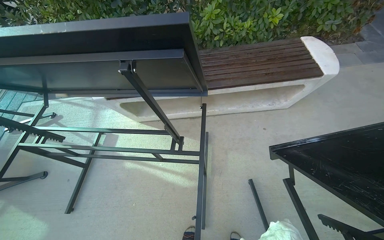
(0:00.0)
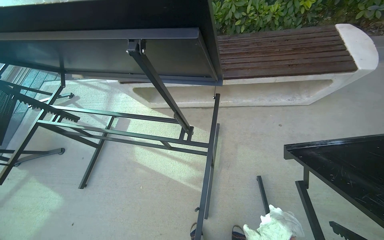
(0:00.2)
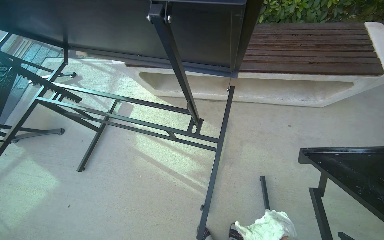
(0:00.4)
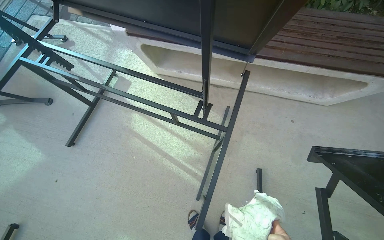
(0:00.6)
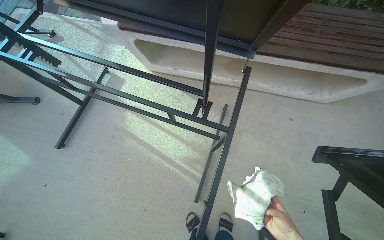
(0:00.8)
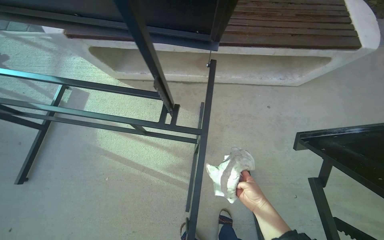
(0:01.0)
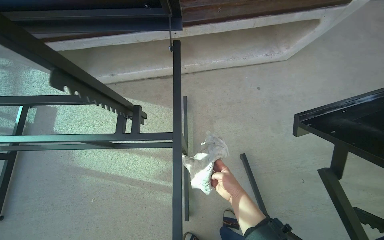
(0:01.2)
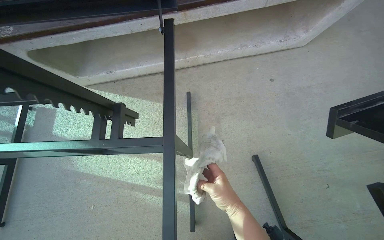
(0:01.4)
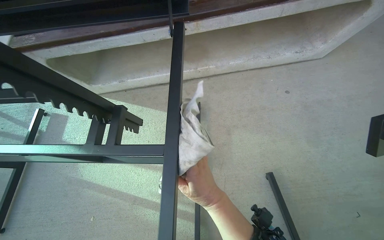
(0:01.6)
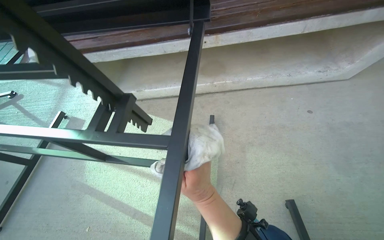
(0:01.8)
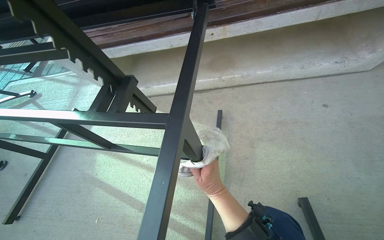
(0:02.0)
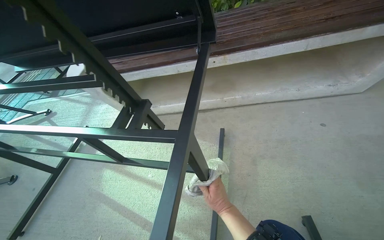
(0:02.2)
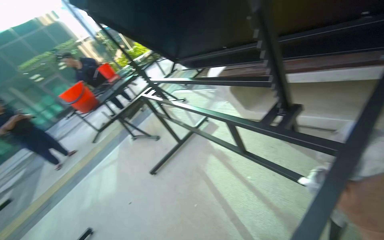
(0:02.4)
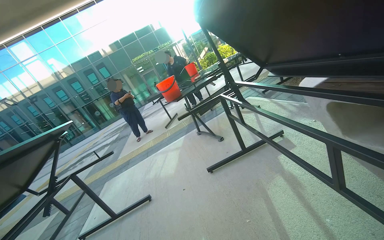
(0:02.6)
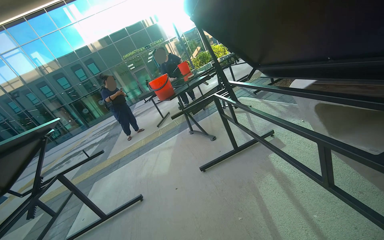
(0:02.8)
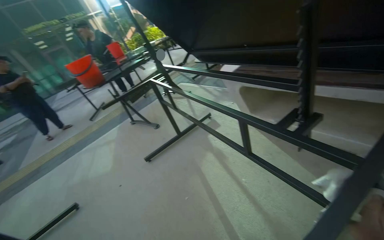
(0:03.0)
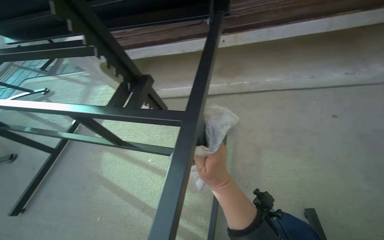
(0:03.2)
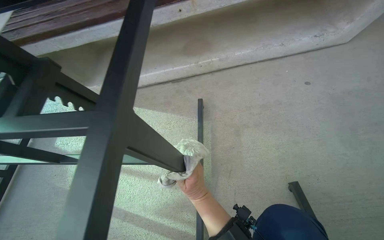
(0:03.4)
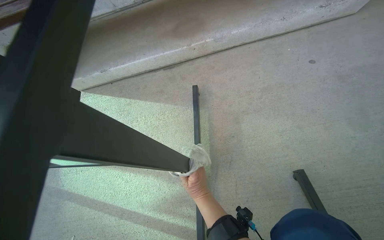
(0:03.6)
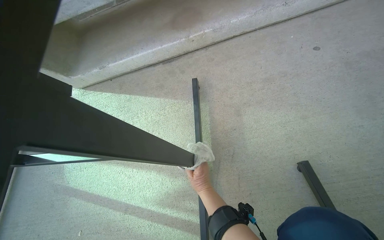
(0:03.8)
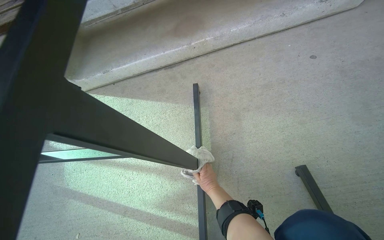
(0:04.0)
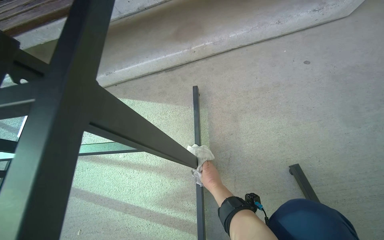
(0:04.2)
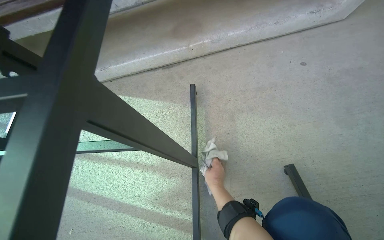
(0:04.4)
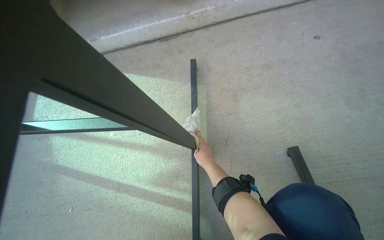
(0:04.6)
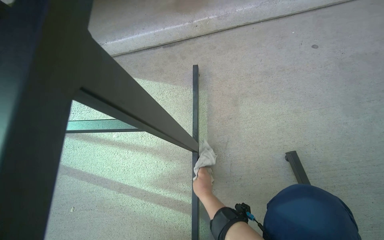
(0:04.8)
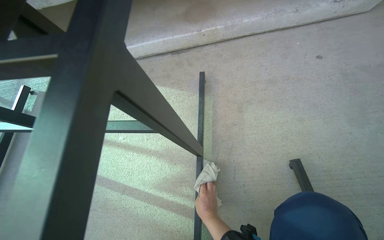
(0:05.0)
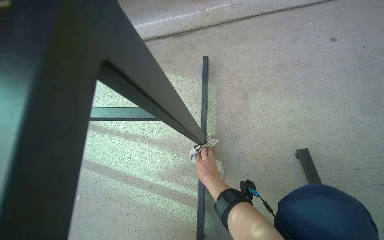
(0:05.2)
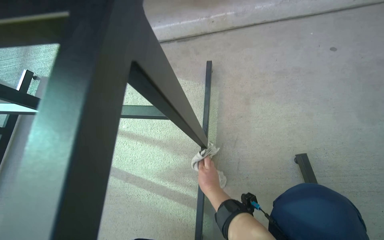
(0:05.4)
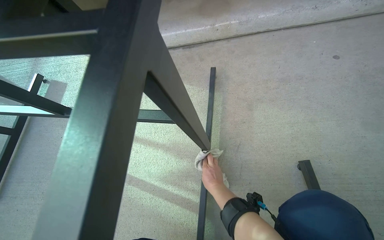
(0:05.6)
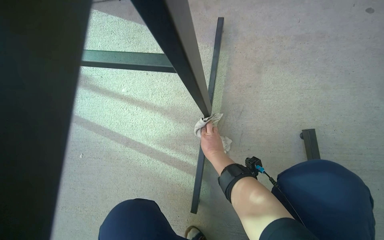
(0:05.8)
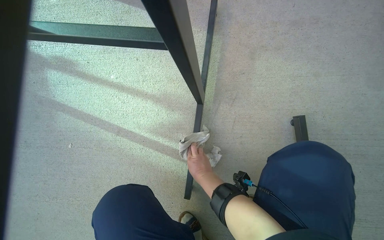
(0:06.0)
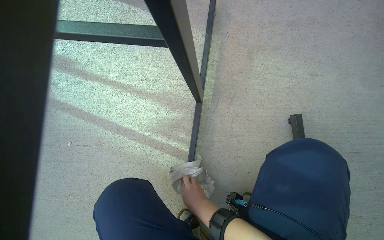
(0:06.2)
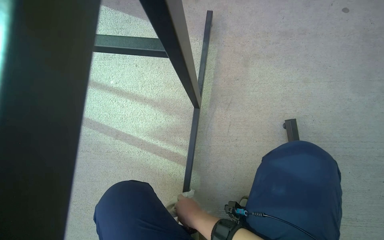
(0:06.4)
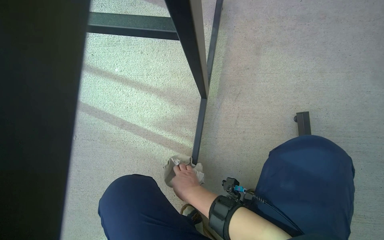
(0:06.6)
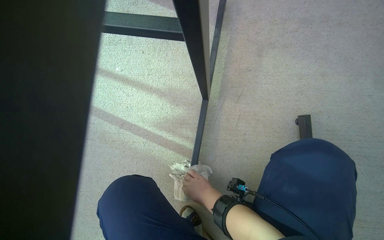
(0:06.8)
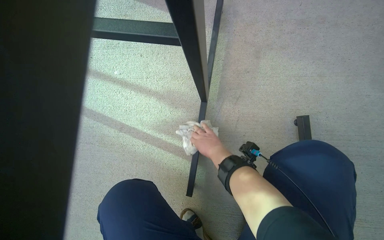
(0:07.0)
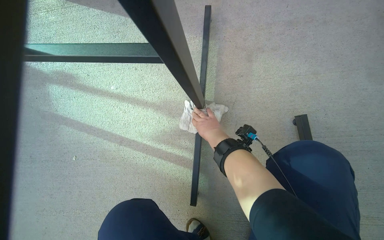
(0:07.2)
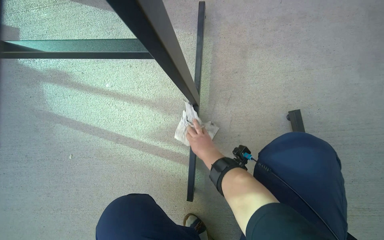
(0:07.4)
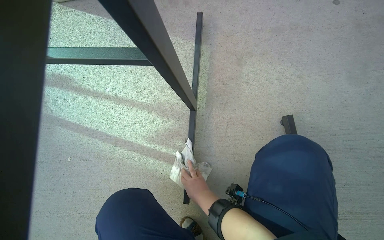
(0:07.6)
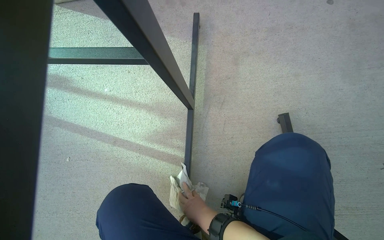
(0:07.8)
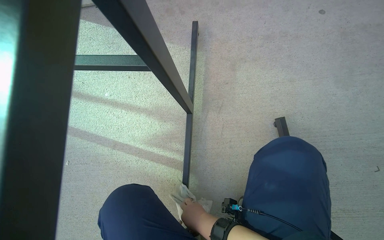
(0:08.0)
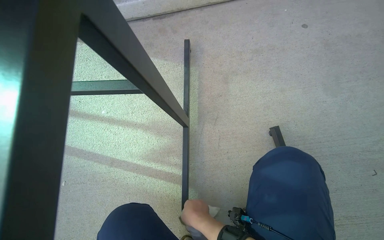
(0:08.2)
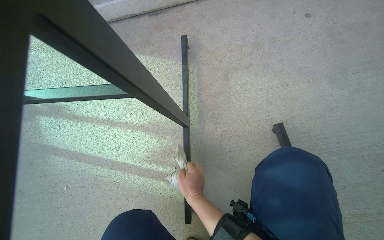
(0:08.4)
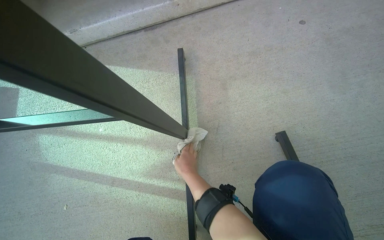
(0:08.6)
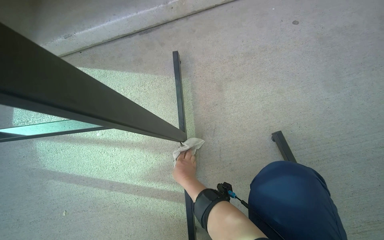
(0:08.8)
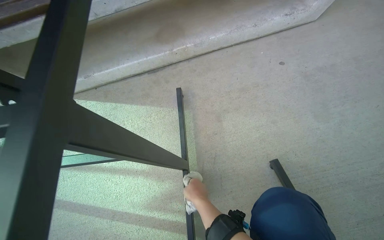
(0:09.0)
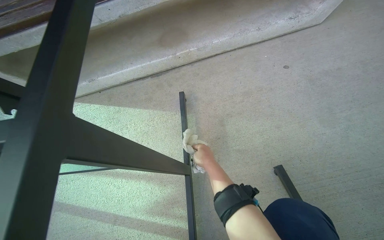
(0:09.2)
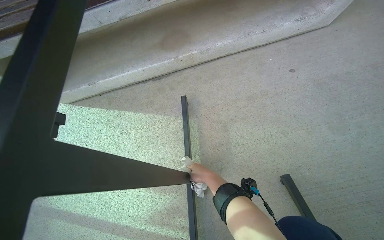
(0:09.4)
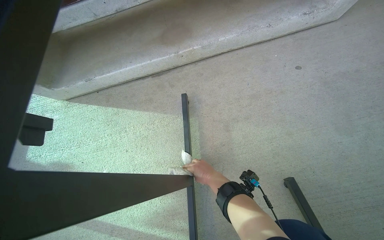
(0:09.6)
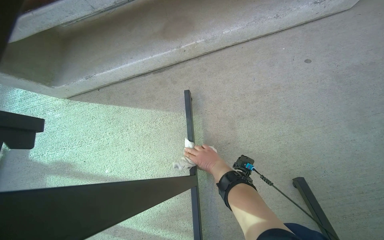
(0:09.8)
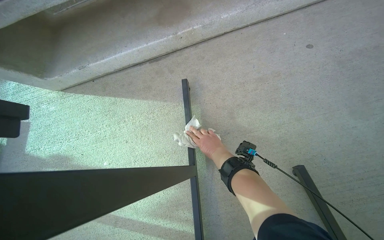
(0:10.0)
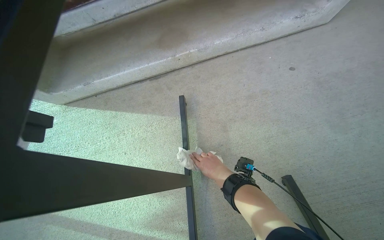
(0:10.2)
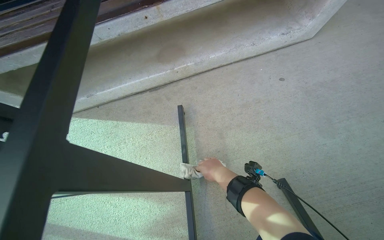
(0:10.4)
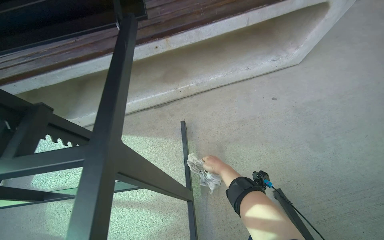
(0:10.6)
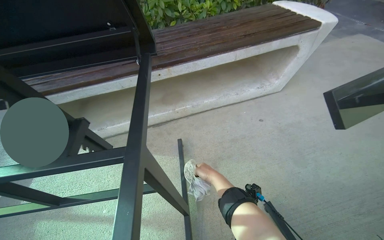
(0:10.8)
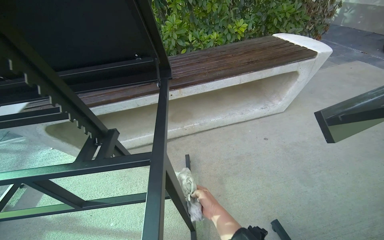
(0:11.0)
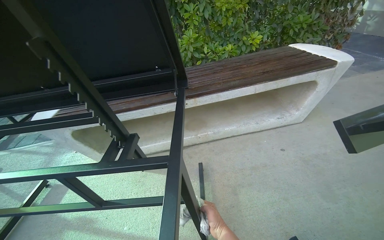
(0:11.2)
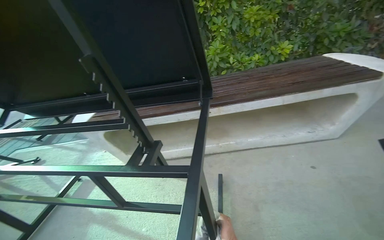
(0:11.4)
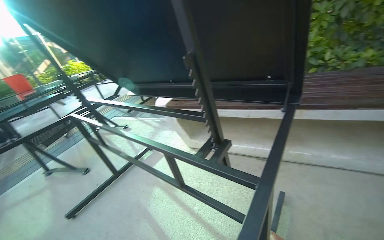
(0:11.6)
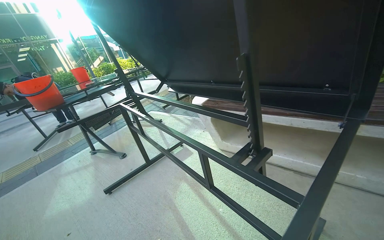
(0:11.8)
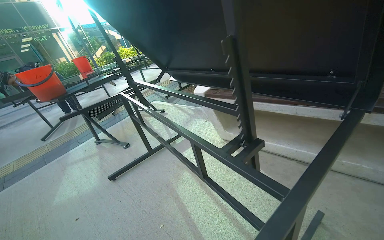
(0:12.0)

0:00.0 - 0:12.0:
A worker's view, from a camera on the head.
Job: wiping surfaces.
The whole recording: Wiping outdoor table frame. The worker wipes the frames of several outdoor tables with a cloth.
0:00.0 - 0:01.6: The head travels approximately 50 cm. The wearer looks about 15 degrees further downward.
0:01.6 - 0:03.0: The wearer's head swings some 55 degrees to the left. The camera pitches upward, by approximately 15 degrees.
0:03.0 - 0:04.4: The wearer's head swings roughly 45 degrees to the right. The wearer looks approximately 10 degrees further downward.
0:04.4 - 0:06.0: The view tips downward by some 25 degrees. The right hand moves up and down the picture over some 20 cm, changing direction 2 times.
0:06.0 - 0:07.6: The right hand moves up and down the picture over roughly 25 cm, changing direction 2 times.
0:09.0 - 0:10.4: The right hand heads up the picture and to the right, covering some 15 cm.
0:10.4 - 0:12.0: The head rotates roughly 55 degrees to the left. The view tips upward by roughly 20 degrees.

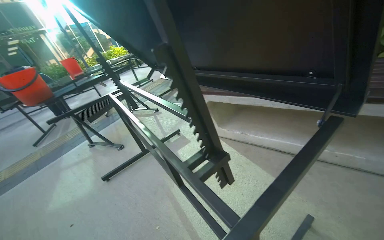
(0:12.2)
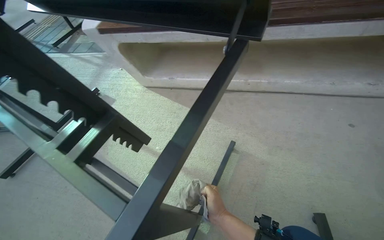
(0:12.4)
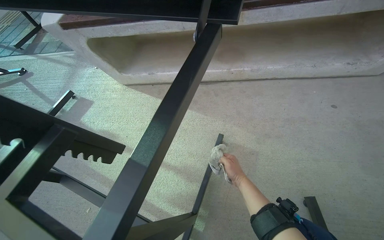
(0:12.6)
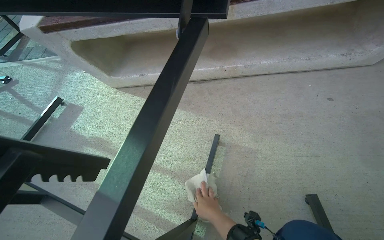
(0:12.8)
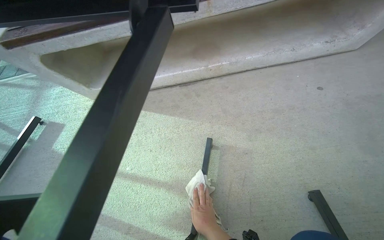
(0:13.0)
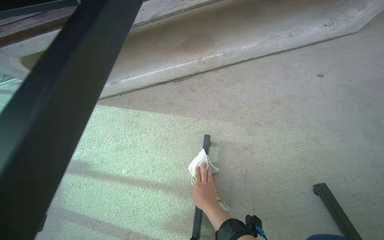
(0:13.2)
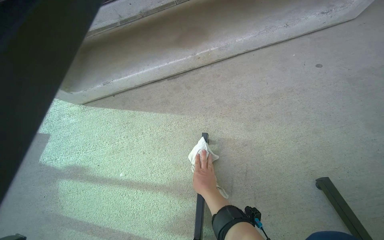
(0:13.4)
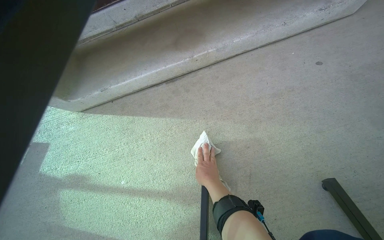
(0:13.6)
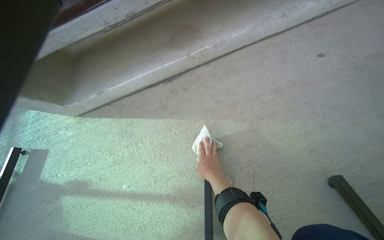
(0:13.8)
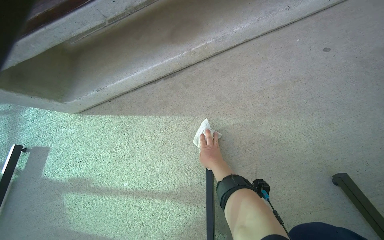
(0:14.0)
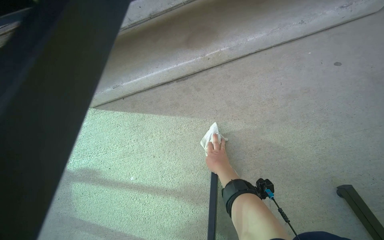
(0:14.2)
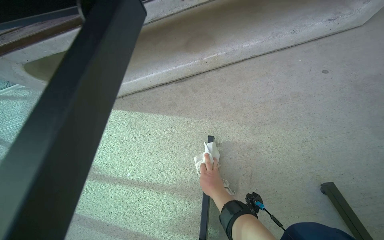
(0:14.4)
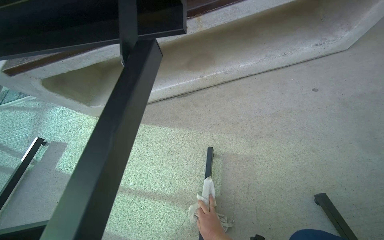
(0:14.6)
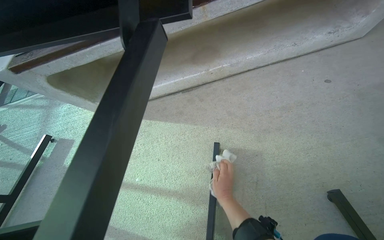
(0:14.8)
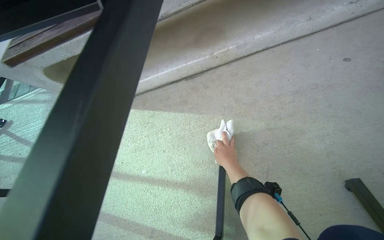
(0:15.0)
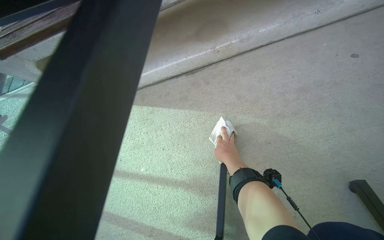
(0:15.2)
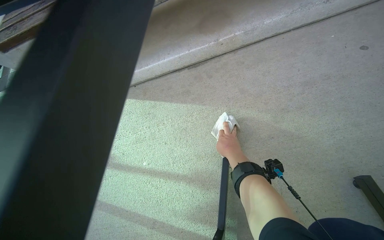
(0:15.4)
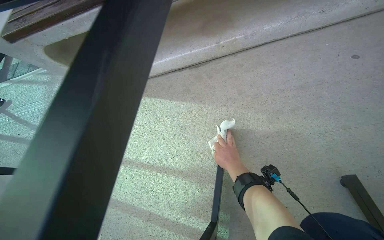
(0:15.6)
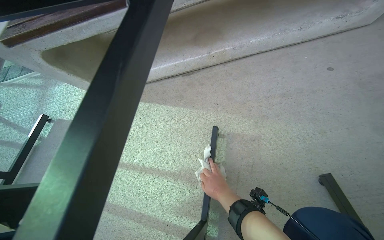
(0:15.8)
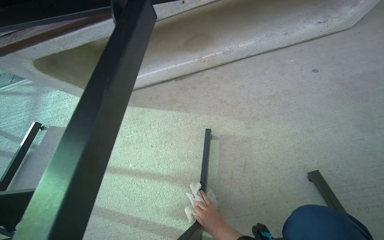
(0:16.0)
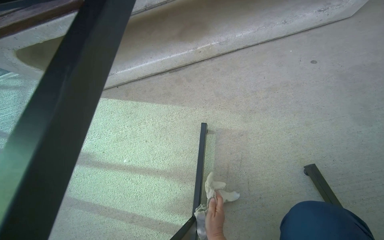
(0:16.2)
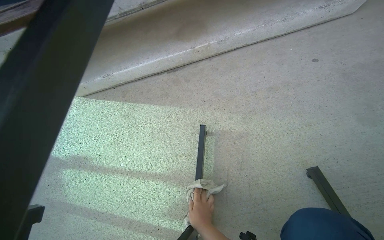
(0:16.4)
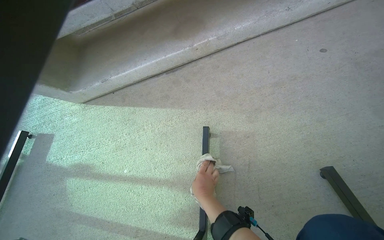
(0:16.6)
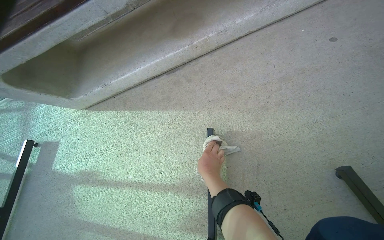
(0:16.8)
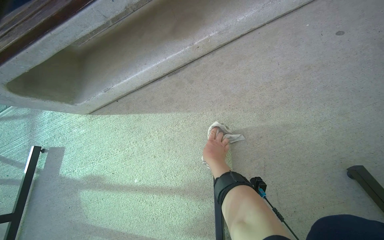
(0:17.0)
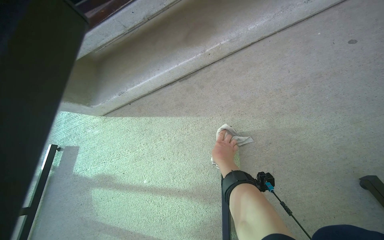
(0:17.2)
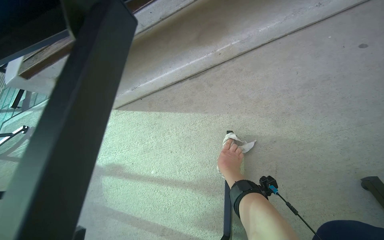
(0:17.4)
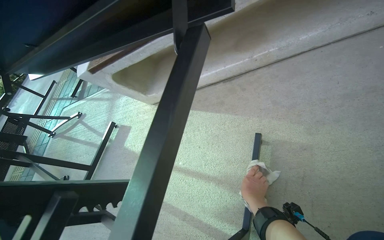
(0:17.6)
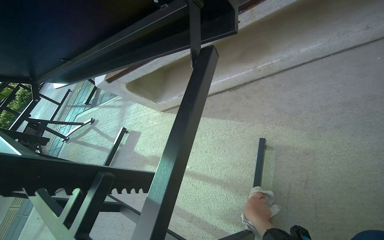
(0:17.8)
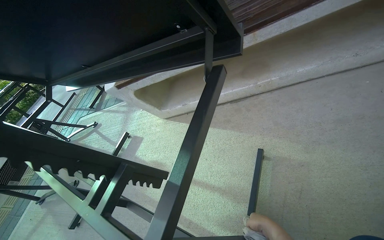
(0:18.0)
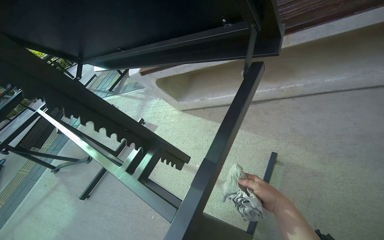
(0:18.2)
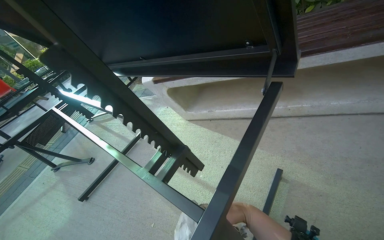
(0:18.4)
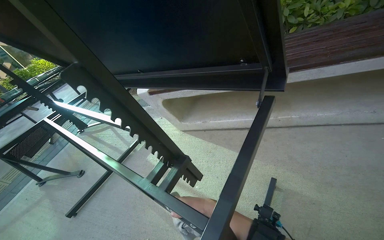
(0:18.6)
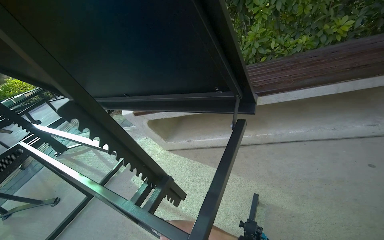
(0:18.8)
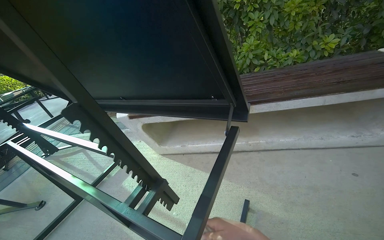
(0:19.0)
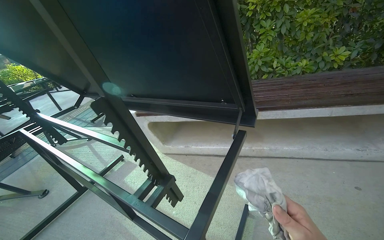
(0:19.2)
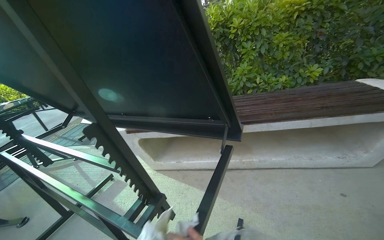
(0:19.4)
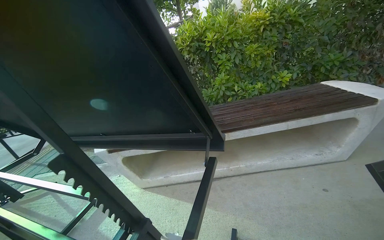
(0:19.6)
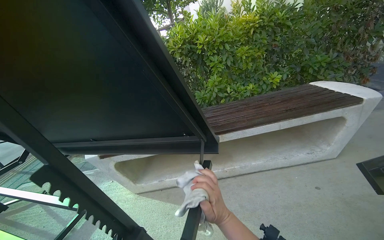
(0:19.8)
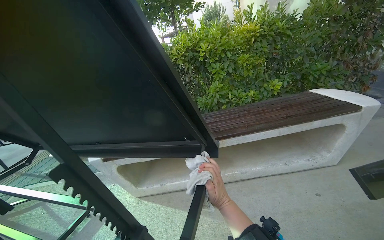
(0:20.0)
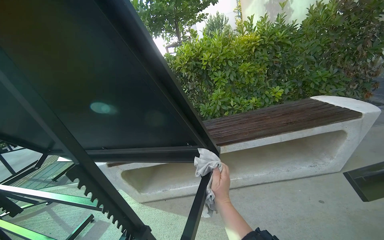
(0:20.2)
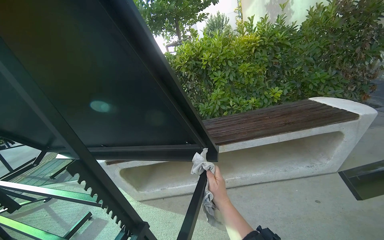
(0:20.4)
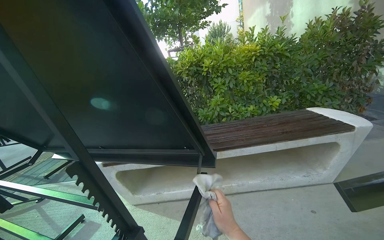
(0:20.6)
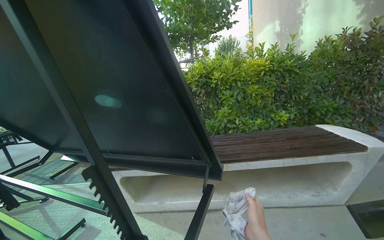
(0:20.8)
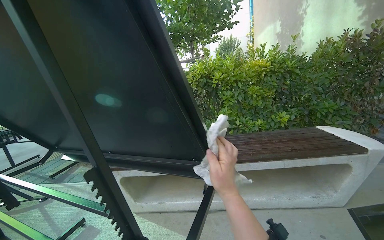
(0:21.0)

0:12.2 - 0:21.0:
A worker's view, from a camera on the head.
Job: wiping surfaces.
The whole recording: Wiping outdoor table frame. The worker wipes the frames of several outdoor tables with a cloth.
0:12.2 - 0:13.6: The head turns to the right by about 35 degrees. The wearer looks roughly 15 degrees further downward.
0:13.6 - 0:15.2: The right hand travels down the picture and back again, some 15 cm each way.
0:15.2 - 0:16.6: The right hand is displaced down the picture by roughly 15 cm.
0:16.6 - 0:18.0: The view pans to the left by some 20 degrees.
0:18.0 - 0:19.6: The camera is aimed approximately 15 degrees further to the right. The camera pitches upward, by approximately 25 degrees.
0:19.6 - 0:21.0: The right hand goes roughly 25 cm up the picture and nearer to the camera.
